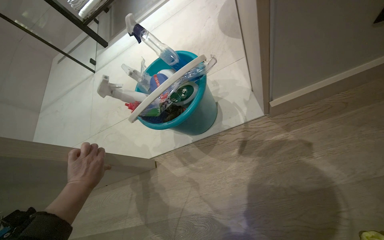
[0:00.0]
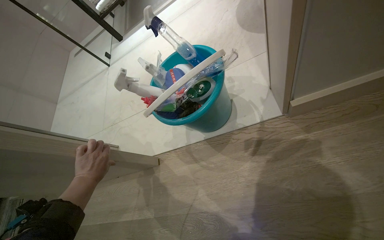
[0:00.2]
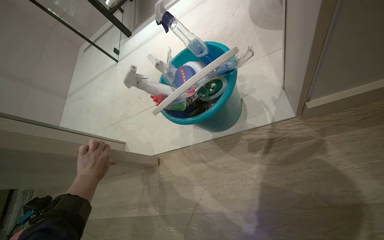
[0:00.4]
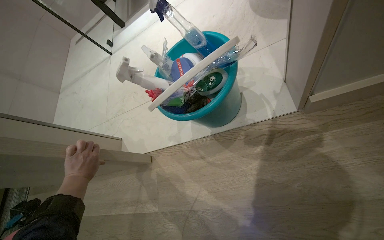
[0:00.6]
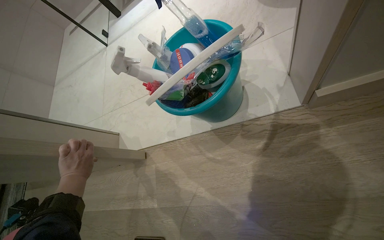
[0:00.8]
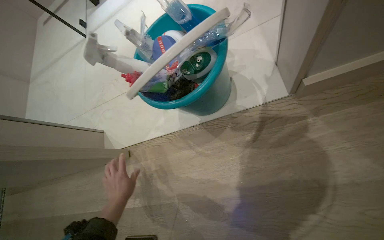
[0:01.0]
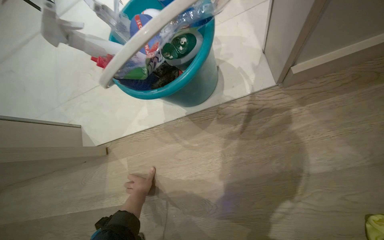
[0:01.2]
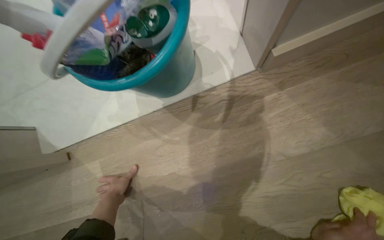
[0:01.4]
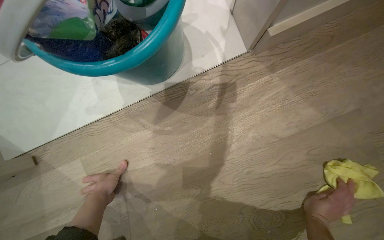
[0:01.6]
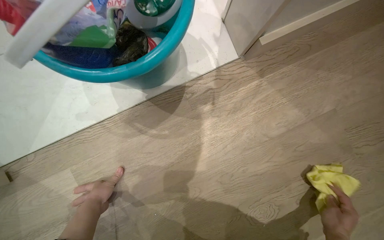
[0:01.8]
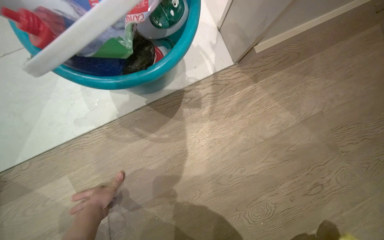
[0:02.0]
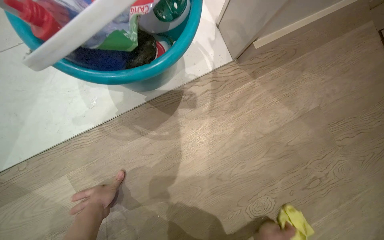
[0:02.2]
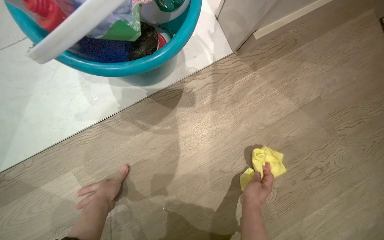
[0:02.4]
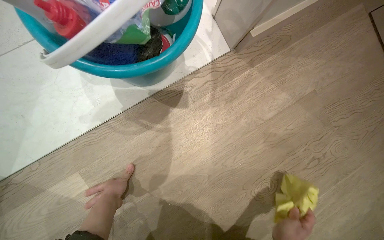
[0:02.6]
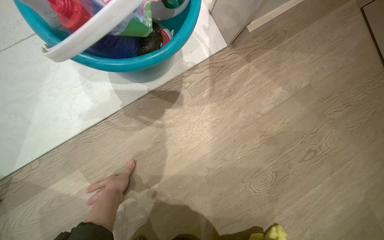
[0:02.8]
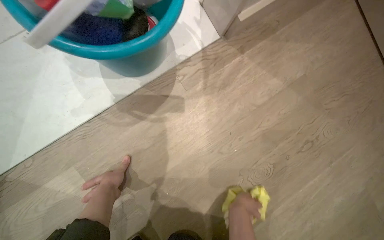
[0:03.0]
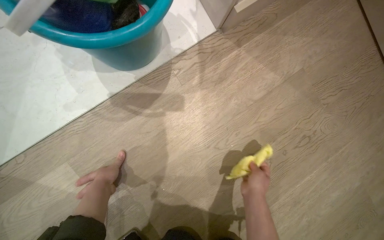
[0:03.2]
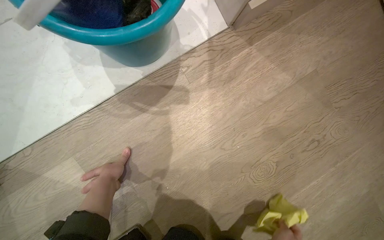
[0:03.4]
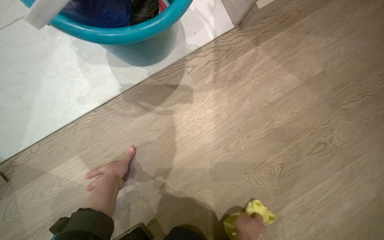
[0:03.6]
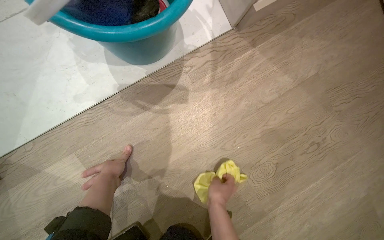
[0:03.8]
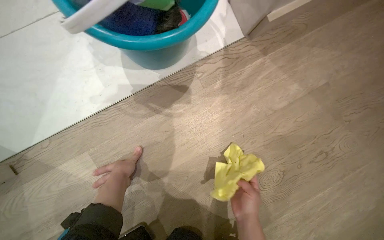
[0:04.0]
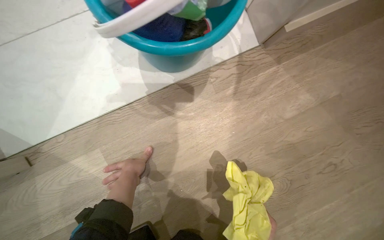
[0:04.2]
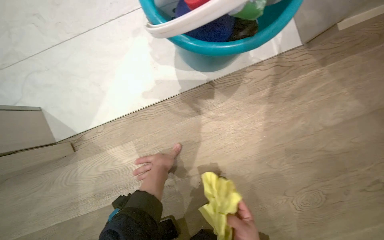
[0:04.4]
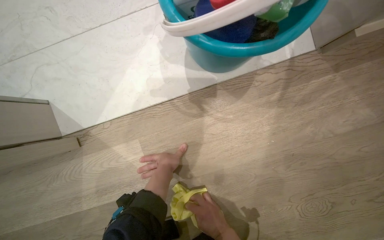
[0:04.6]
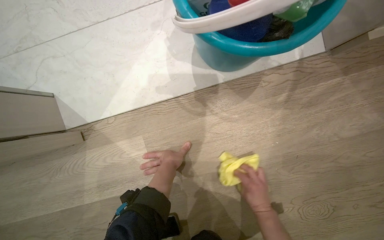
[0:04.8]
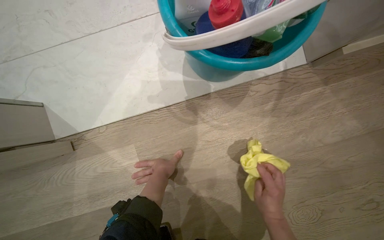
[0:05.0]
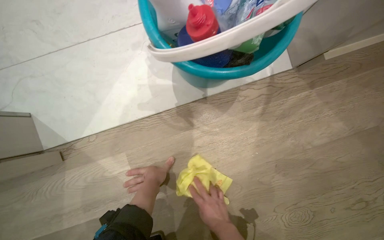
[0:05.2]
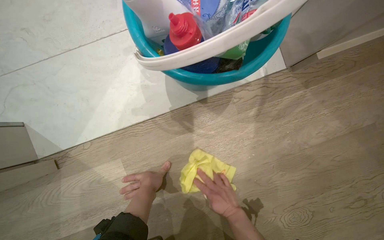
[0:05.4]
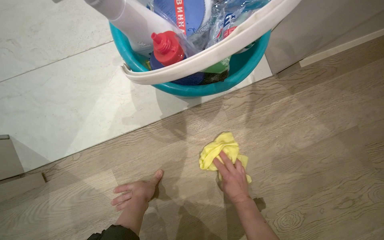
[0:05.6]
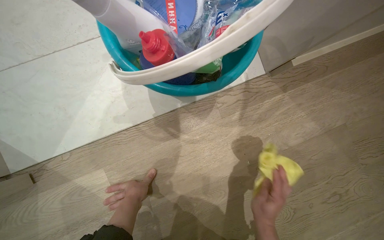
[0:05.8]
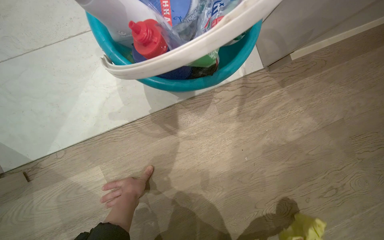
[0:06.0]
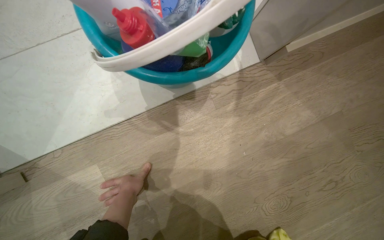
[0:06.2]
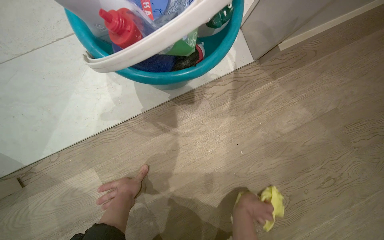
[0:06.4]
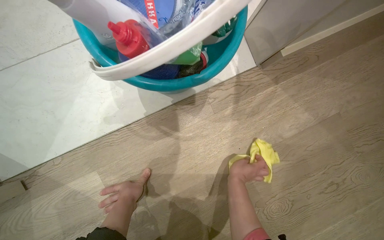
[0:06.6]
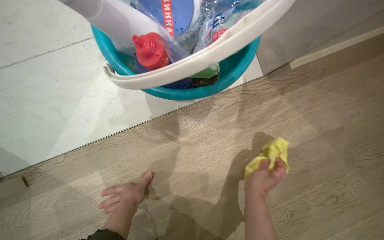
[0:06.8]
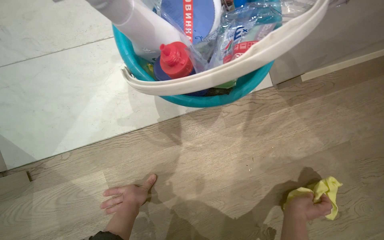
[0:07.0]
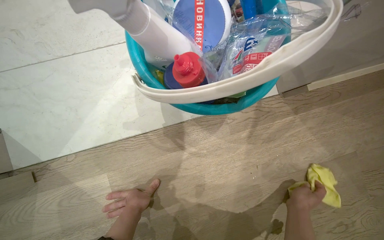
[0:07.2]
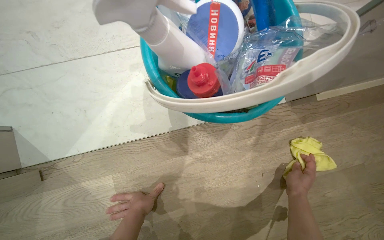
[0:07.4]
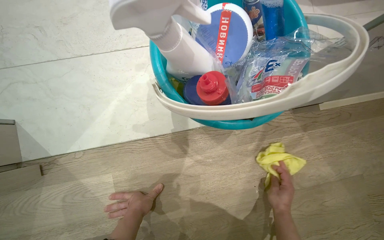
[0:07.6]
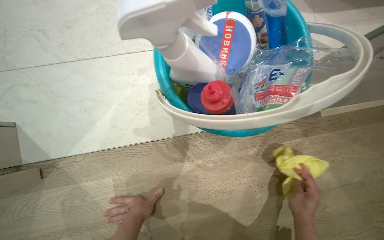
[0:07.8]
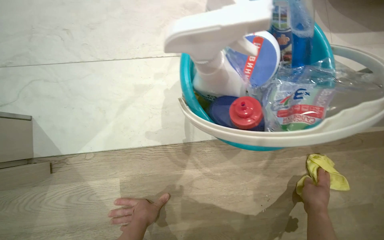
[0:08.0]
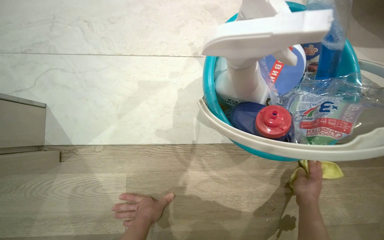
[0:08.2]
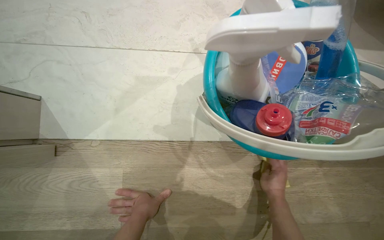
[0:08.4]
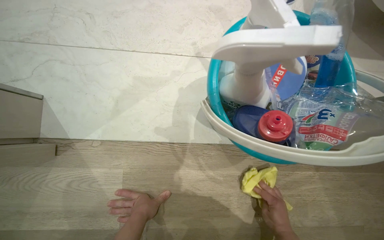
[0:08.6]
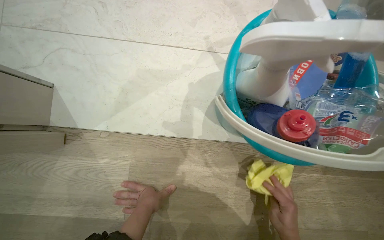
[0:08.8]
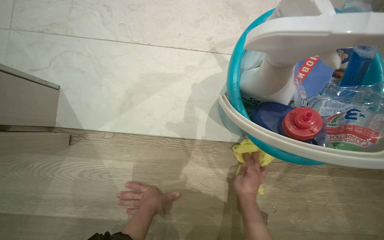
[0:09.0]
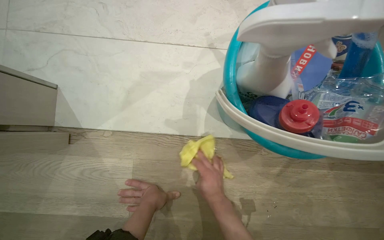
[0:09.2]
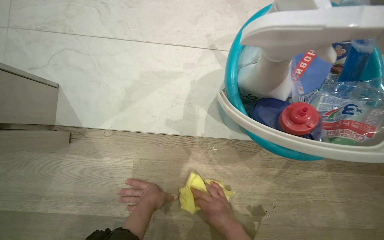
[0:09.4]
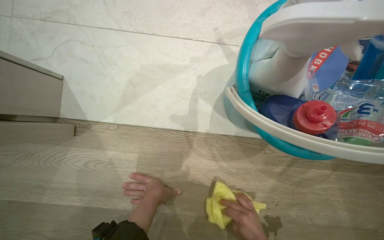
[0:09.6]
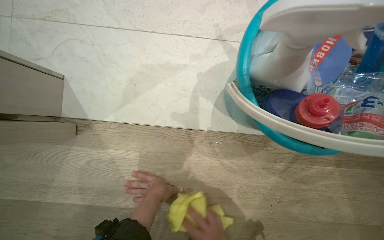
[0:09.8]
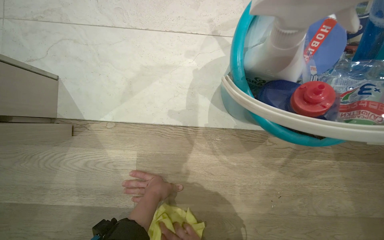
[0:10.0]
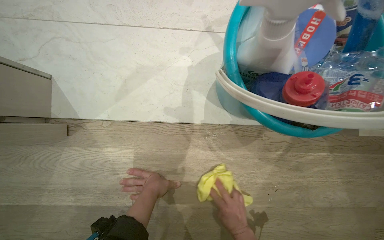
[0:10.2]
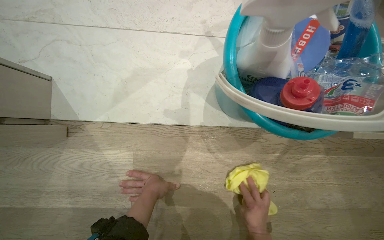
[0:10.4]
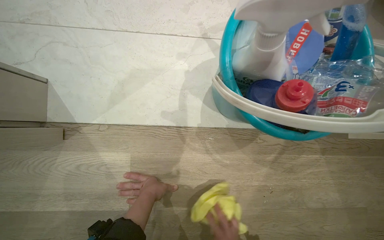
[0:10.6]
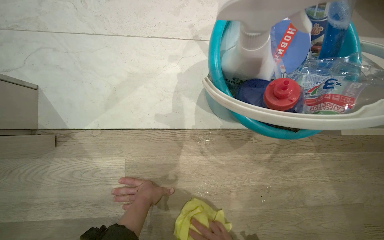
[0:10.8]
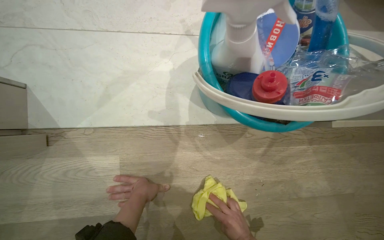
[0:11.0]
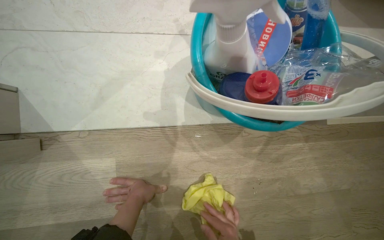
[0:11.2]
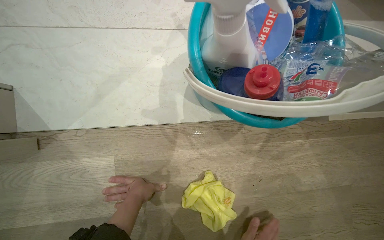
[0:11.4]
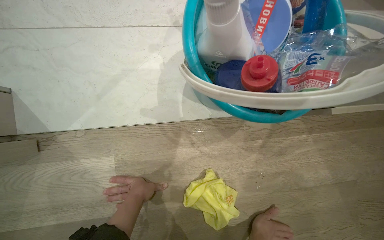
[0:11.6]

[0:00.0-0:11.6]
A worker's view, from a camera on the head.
Job: mopping floor.
The whole recording: Wiping room floor. The worker kneels and wipes the room floor with a yellow cloth.
0:00.0 to 0:01.4: The view tips downward by approximately 15 degrees. The left hand travels to the right by some 15 cm.
0:01.4 to 0:02.8: The head rotates approximately 25 degrees to the right.
0:02.8 to 0:04.4: The head turns to the left by some 15 degrees.
0:08.8 to 0:10.2: The left hand heads farther from the camera, covering approximately 10 cm.

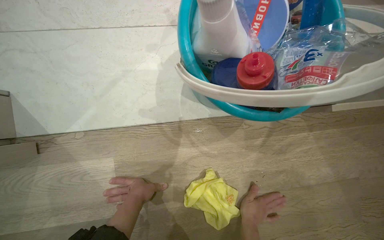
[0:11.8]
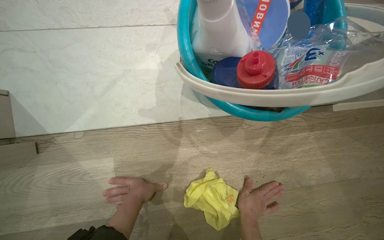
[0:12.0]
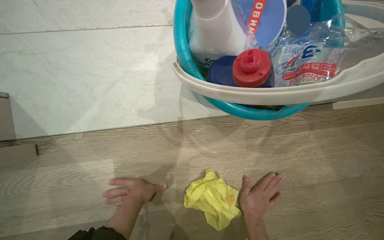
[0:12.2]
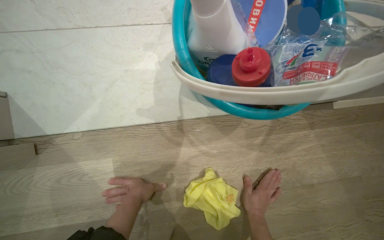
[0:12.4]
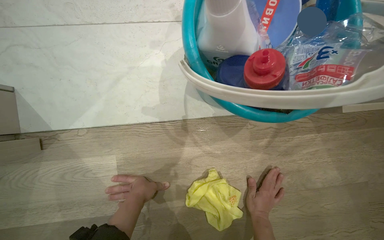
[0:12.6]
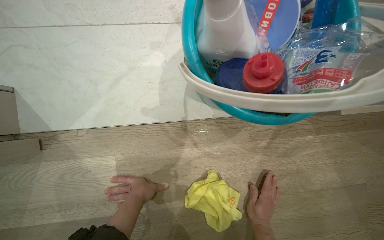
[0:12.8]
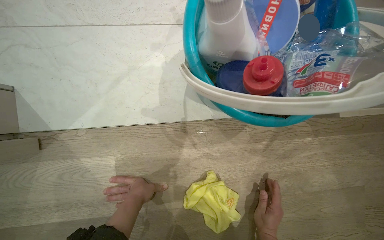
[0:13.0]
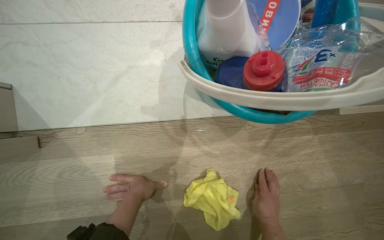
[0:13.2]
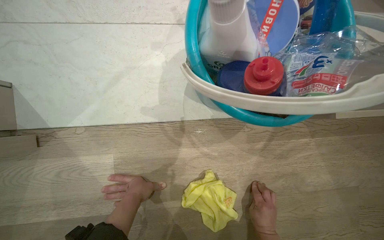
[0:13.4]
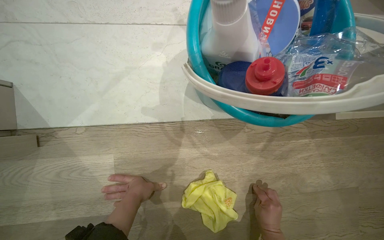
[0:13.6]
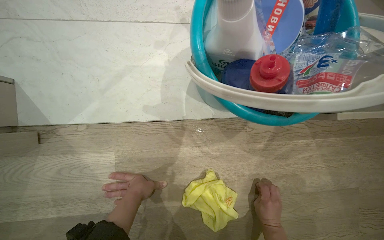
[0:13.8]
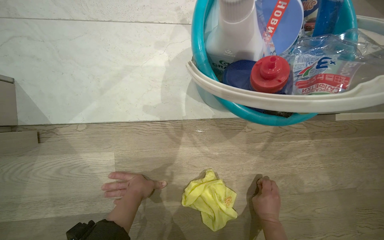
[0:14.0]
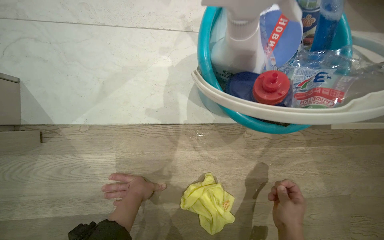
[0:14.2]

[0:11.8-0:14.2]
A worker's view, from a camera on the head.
Job: mopping floor.
The whole recording: Wiping room floor. The worker kneels and wipes the room floor with a yellow cloth.
0:11.8 to 0:13.0: The hands are busy where they are.

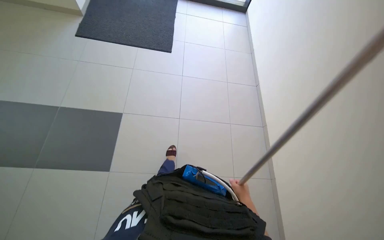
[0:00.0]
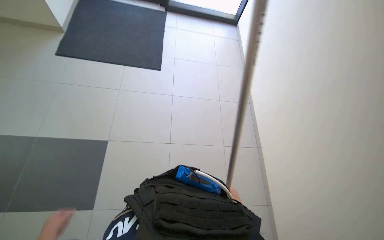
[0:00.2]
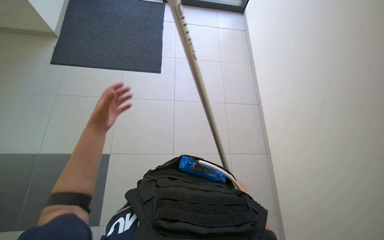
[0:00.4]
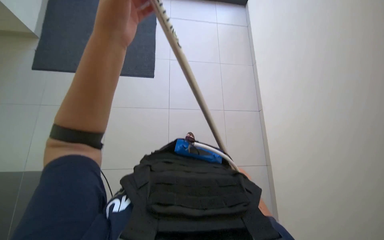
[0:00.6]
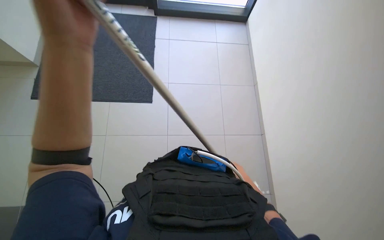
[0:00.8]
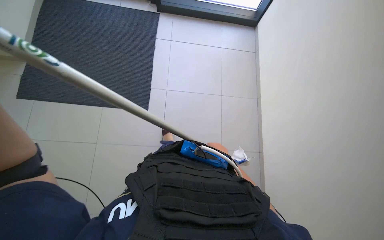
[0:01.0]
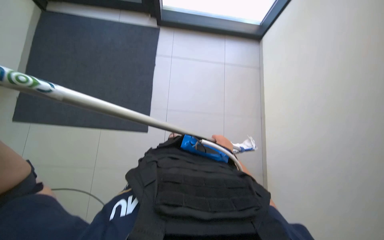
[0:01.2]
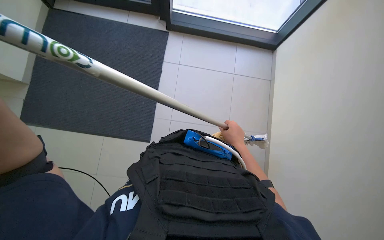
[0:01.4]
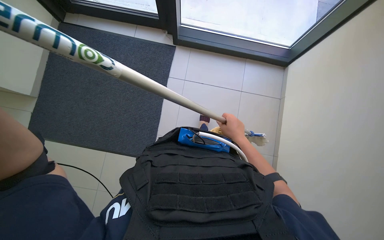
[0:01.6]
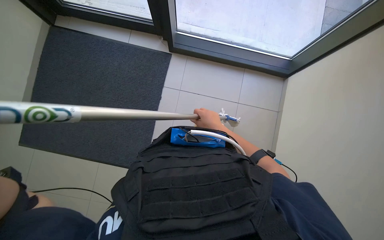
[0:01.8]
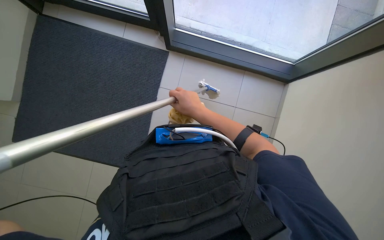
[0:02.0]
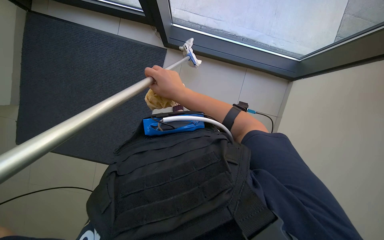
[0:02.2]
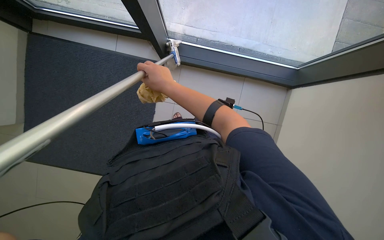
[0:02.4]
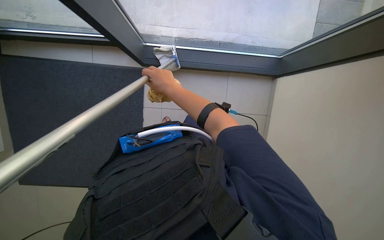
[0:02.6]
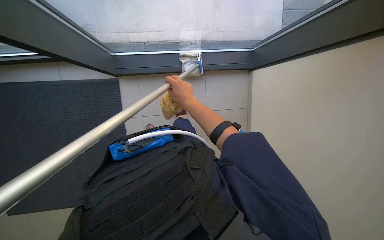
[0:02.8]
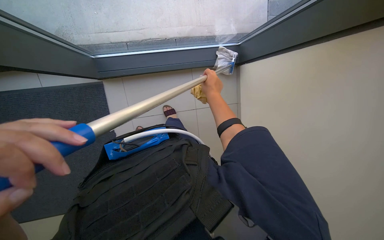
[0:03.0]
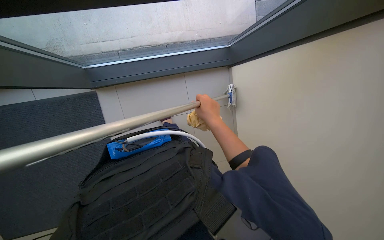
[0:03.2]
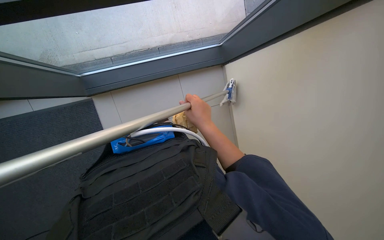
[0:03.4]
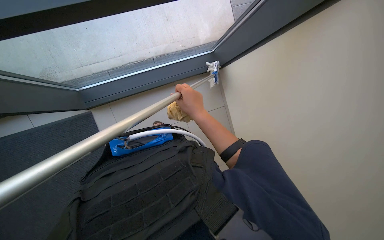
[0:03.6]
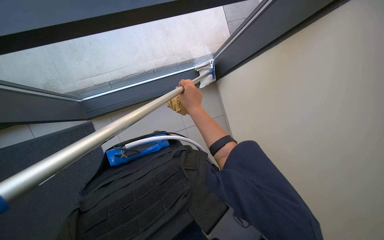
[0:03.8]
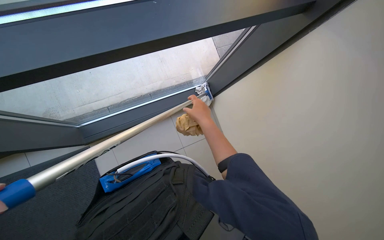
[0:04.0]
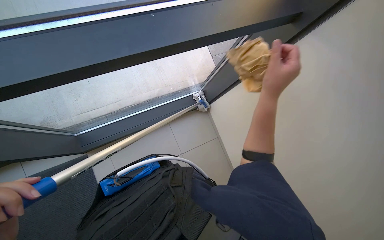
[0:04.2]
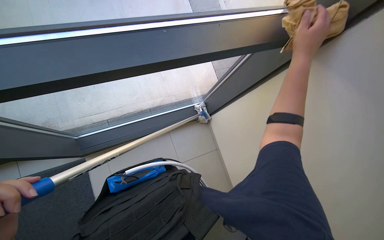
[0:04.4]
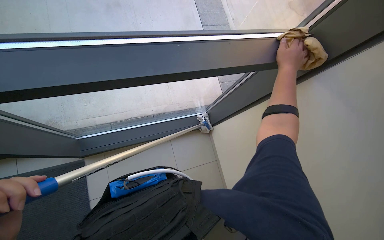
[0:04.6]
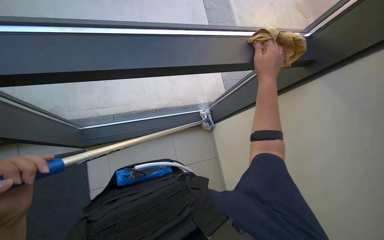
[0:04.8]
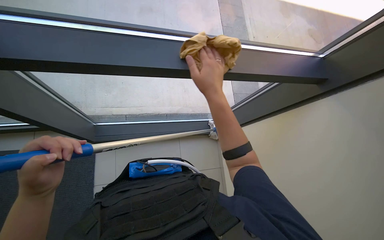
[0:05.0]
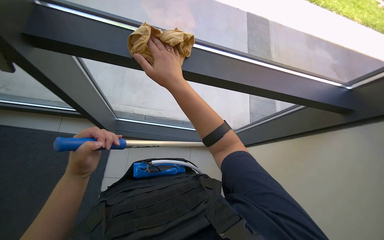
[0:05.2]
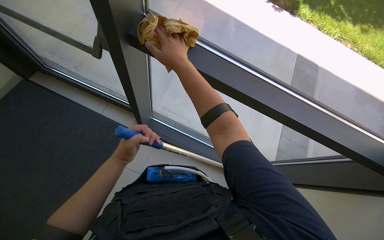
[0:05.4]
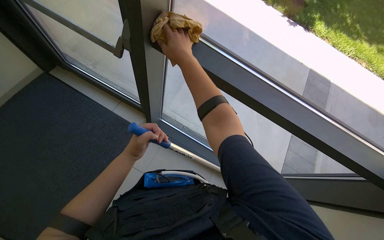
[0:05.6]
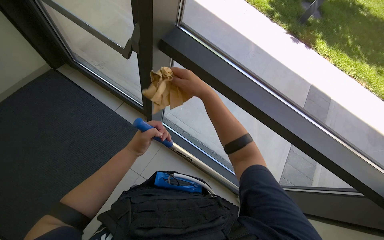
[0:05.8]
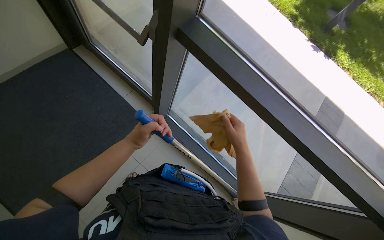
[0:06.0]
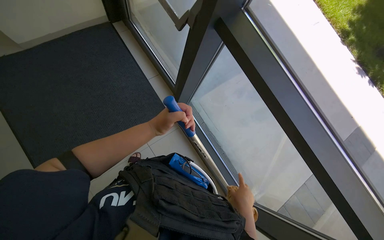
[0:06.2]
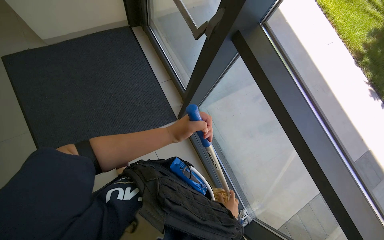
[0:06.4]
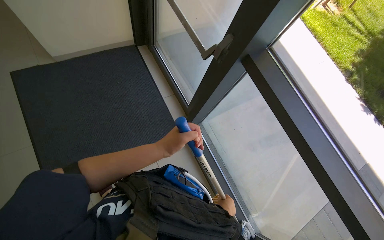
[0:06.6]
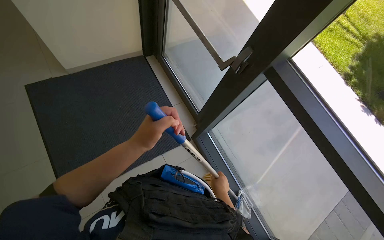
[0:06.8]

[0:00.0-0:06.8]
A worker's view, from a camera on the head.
Job: cleaning windows.
The whole recording: Cleaning large windows and frames. Cleans large windows and their frames with a long-handled tool and a cloth.
0:00.0 to 0:01.4: The right hand heads up the picture, covering roughly 50 cm.
0:01.4 to 0:02.8: The right hand shifts about 15 cm up the picture.
0:02.8 to 0:04.0: The right hand moves to the right, roughly 20 cm.
0:04.0 to 0:05.4: The view tips upward by roughly 15 degrees.
0:05.4 to 0:06.8: The wearer's head swings roughly 40 degrees to the left.
